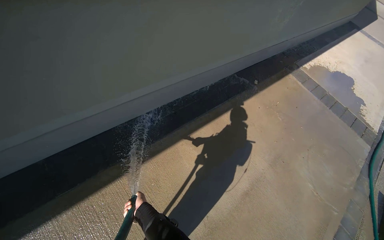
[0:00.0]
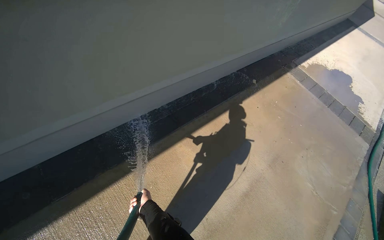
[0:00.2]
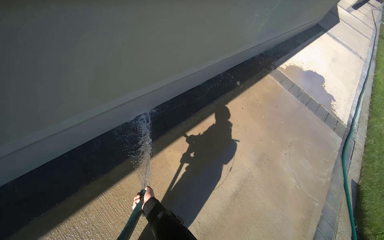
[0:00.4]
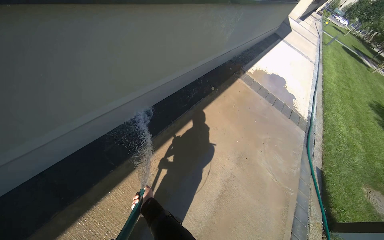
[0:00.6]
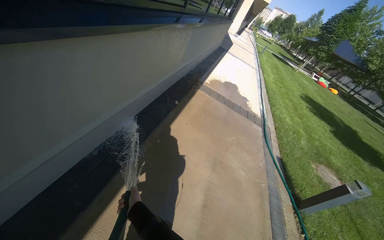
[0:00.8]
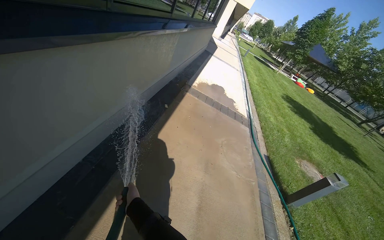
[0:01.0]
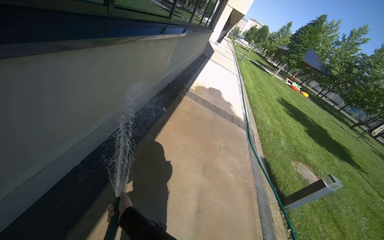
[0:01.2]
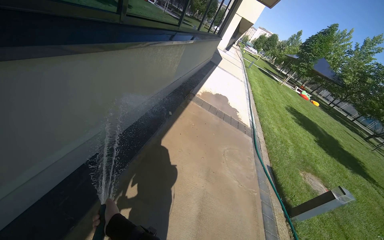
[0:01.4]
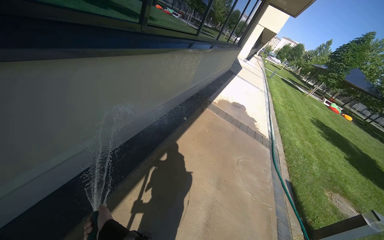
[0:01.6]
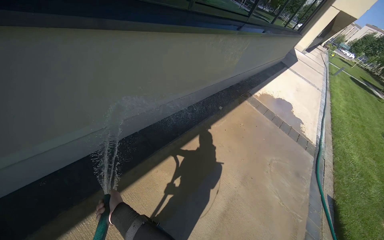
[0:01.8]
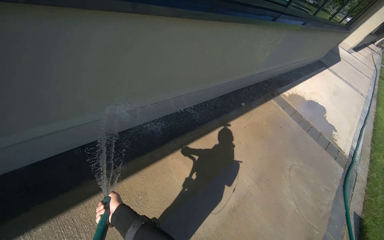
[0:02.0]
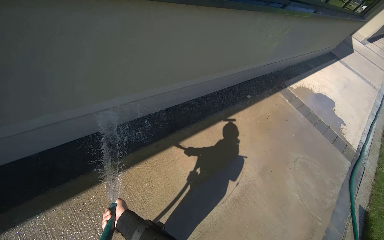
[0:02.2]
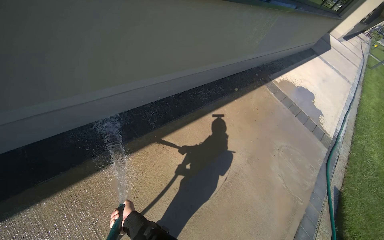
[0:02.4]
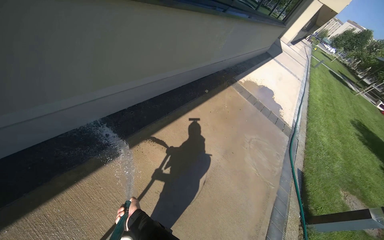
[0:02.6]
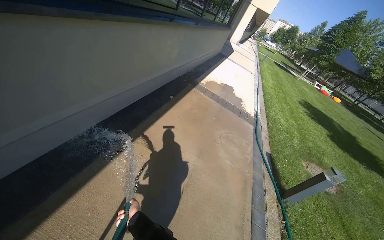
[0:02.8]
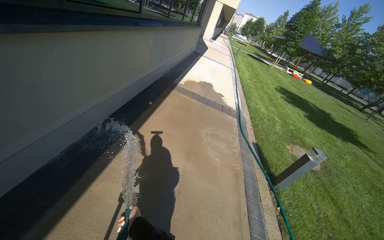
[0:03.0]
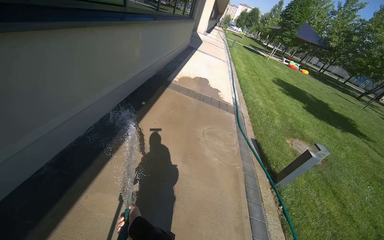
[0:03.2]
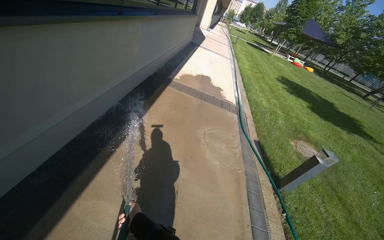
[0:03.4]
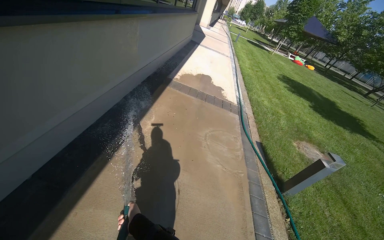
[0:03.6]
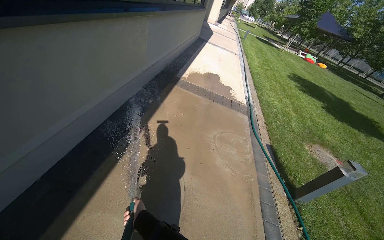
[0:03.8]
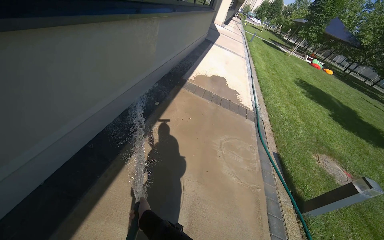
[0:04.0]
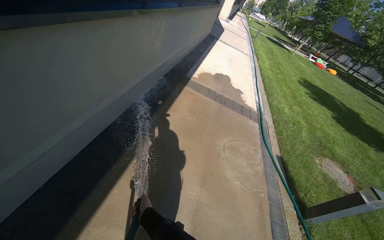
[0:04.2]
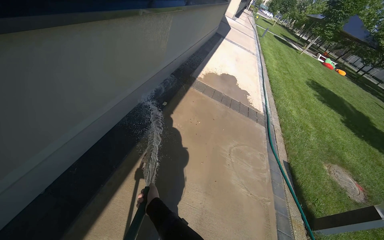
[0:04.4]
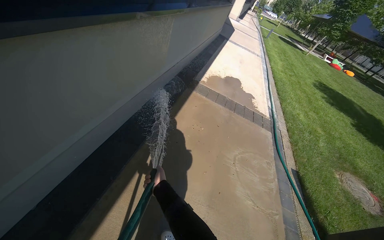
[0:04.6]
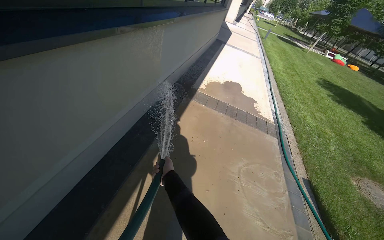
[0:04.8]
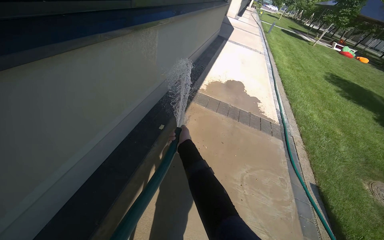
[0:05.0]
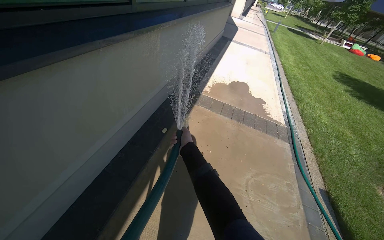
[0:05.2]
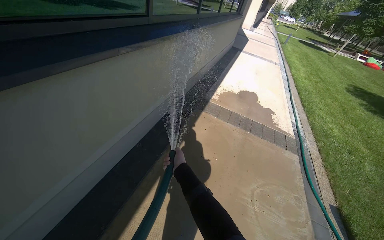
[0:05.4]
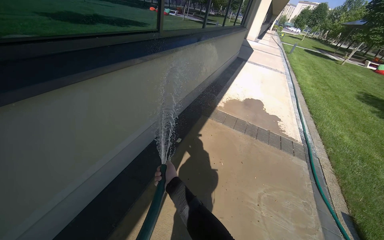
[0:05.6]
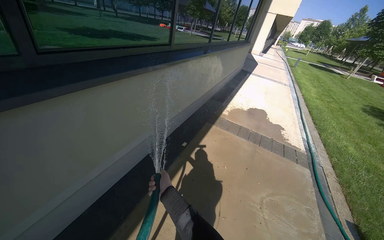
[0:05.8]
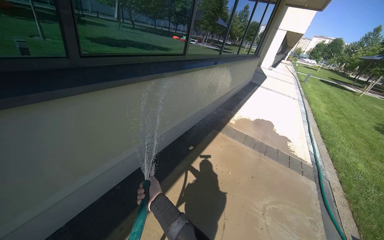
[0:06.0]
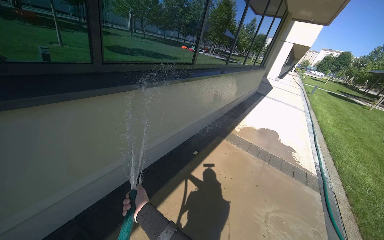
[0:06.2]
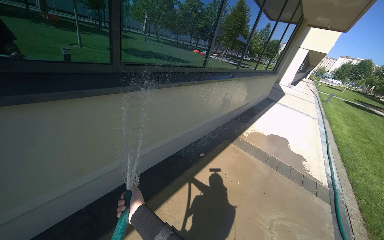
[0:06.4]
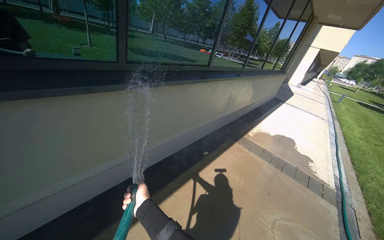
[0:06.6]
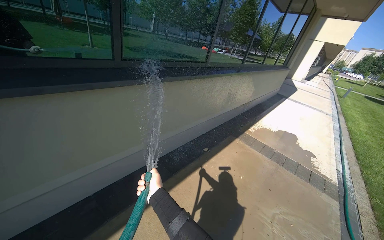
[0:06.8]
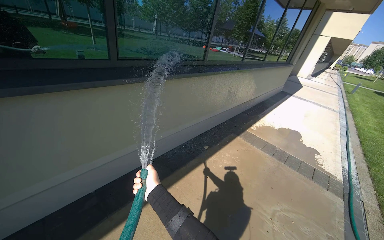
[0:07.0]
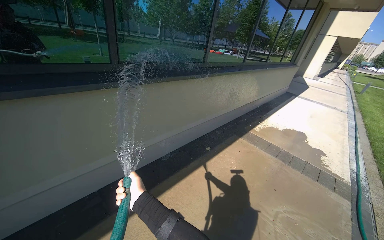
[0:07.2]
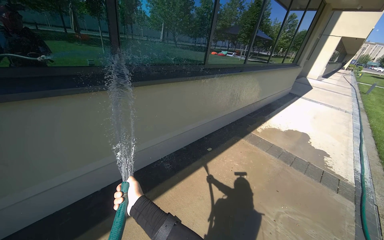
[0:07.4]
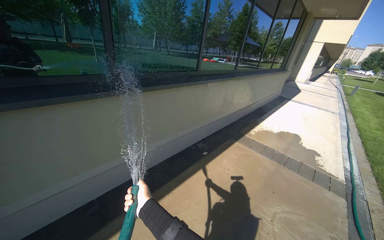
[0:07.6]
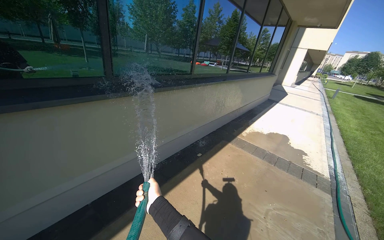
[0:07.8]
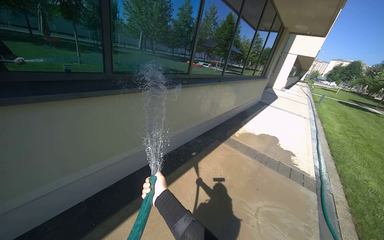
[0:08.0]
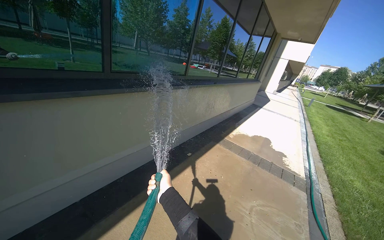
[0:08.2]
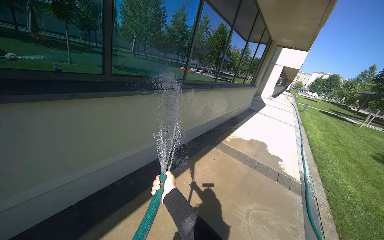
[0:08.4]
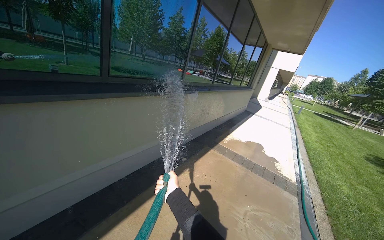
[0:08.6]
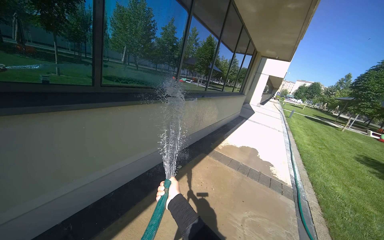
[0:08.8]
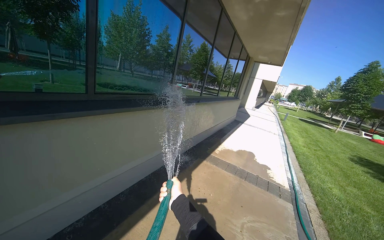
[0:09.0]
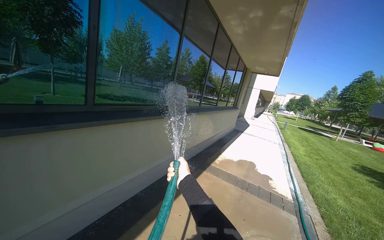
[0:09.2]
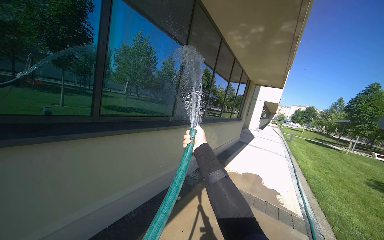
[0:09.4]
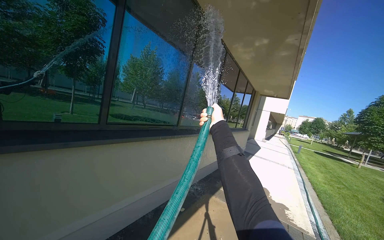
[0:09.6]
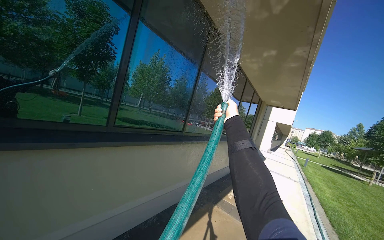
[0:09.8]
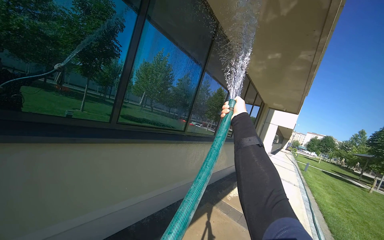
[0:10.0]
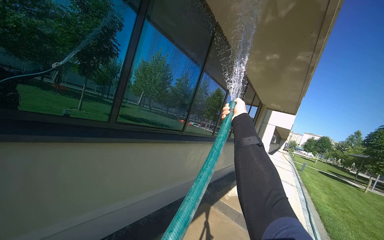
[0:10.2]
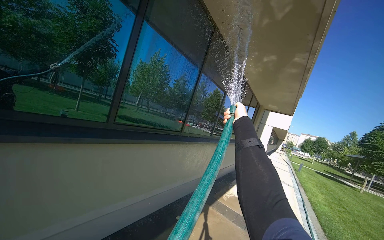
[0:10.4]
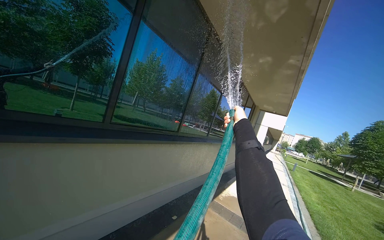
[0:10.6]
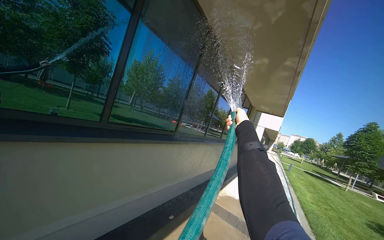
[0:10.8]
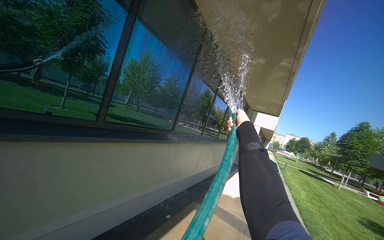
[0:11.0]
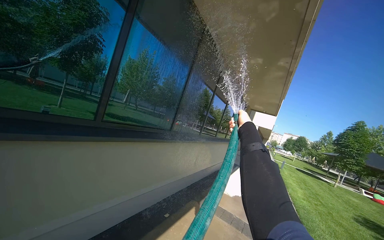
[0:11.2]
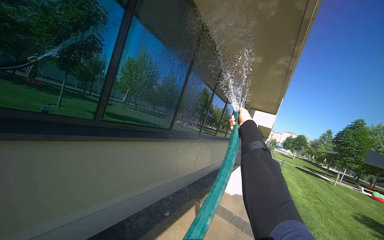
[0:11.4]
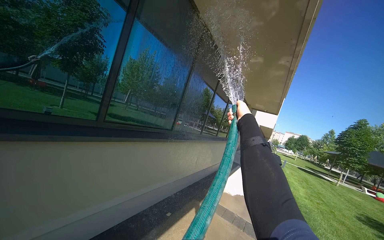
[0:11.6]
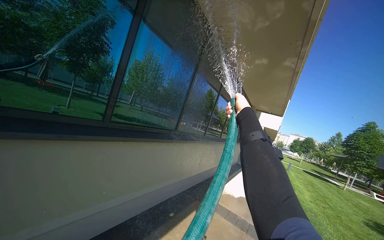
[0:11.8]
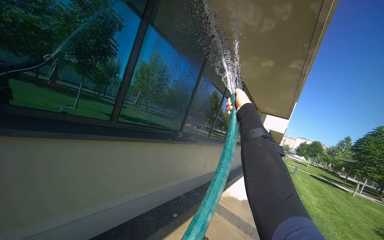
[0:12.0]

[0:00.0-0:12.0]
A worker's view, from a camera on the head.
Job: sweeping floor.
The whole recording: Rinsing concrete ground. The worker rinses the concrete ground with a water hose.
0:00.0 to 0:01.6: The wearer's head swings some 25 degrees to the right. The view tips upward by roughly 15 degrees.
0:03.0 to 0:04.4: The wearer moves approximately 70 cm.
0:04.4 to 0:06.0: The view swings about 15 degrees to the left. The wearer looks roughly 15 degrees further upward. The left hand travels up the picture and back again, some 60 cm each way.
0:07.6 to 0:09.0: The left hand goes approximately 10 cm to the right.
0:09.0 to 0:10.4: The view tilts approximately 15 degrees upward. The left hand goes approximately 60 cm up the picture, farther from the camera and to the right.
0:10.4 to 0:12.0: The left hand heads nearer to the camera, covering some 25 cm.

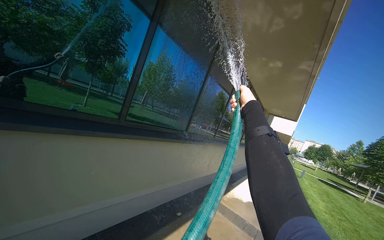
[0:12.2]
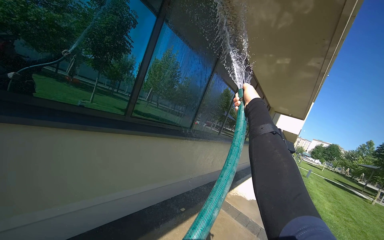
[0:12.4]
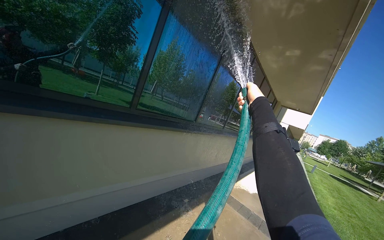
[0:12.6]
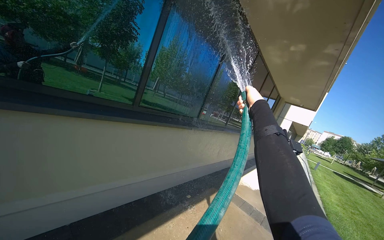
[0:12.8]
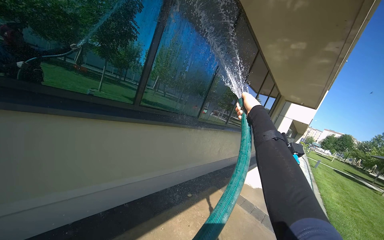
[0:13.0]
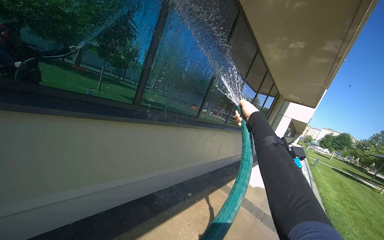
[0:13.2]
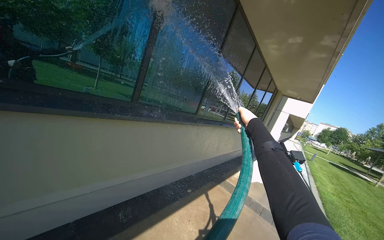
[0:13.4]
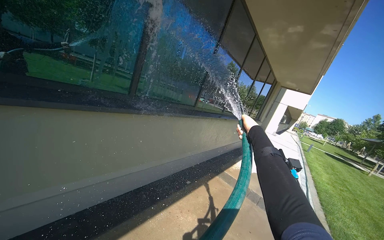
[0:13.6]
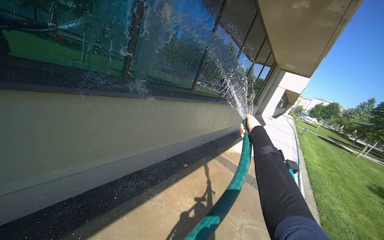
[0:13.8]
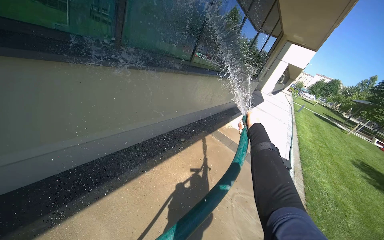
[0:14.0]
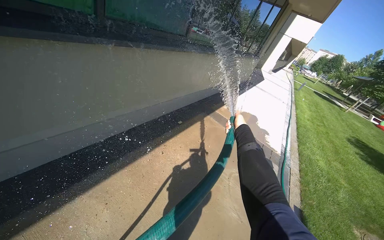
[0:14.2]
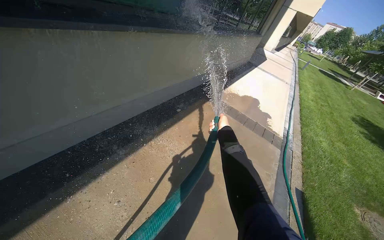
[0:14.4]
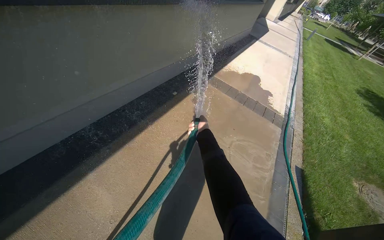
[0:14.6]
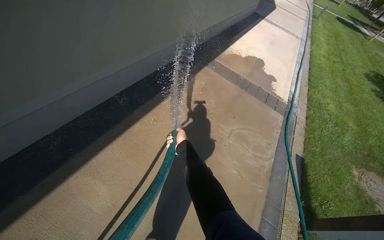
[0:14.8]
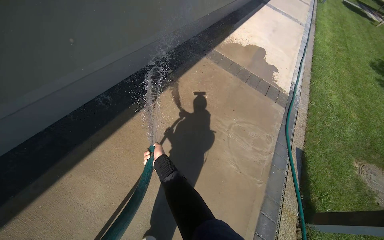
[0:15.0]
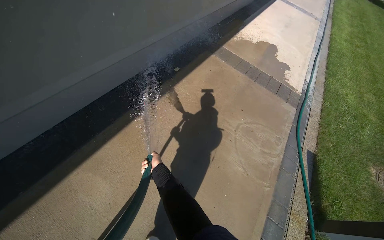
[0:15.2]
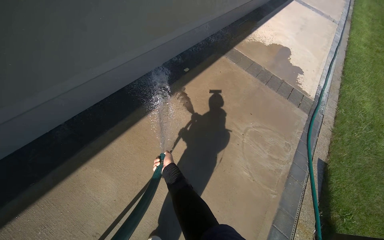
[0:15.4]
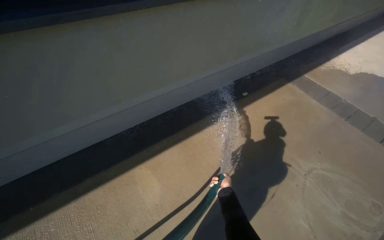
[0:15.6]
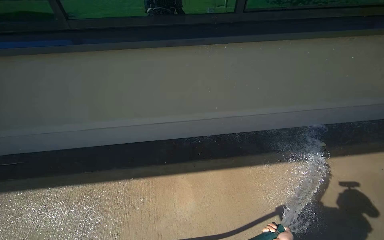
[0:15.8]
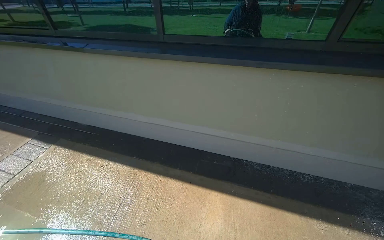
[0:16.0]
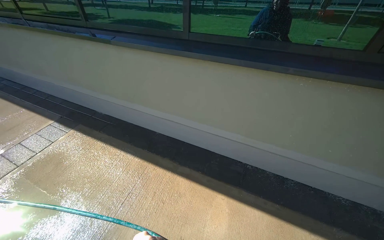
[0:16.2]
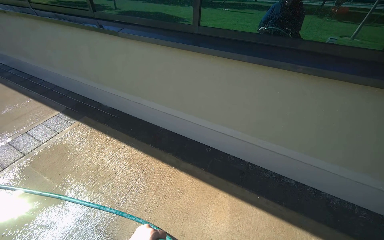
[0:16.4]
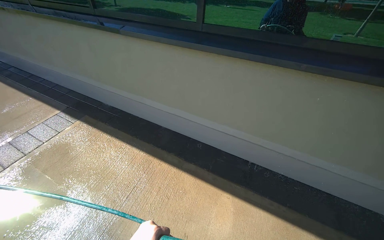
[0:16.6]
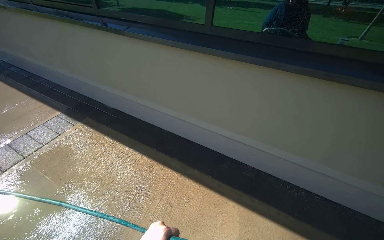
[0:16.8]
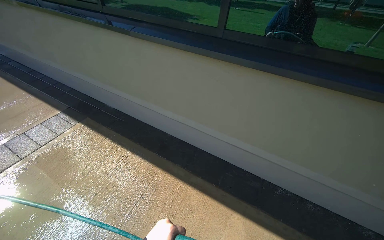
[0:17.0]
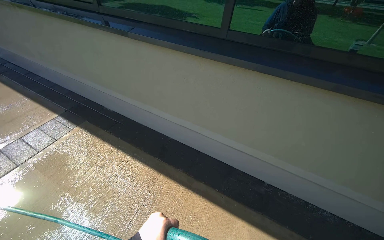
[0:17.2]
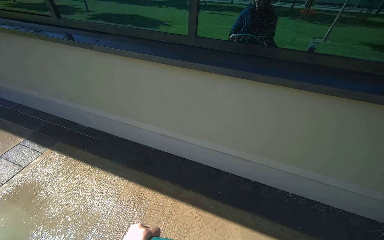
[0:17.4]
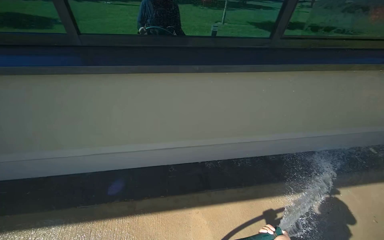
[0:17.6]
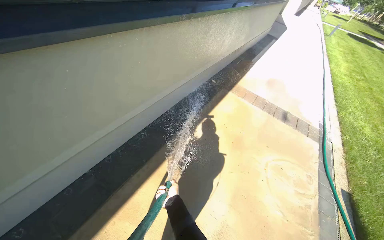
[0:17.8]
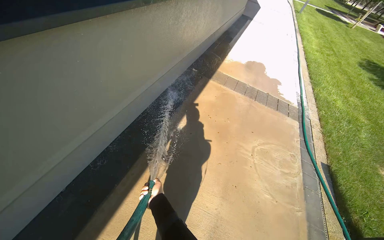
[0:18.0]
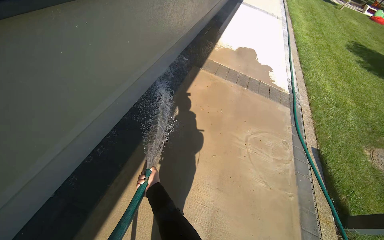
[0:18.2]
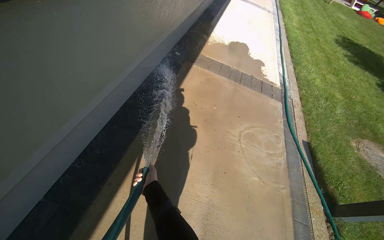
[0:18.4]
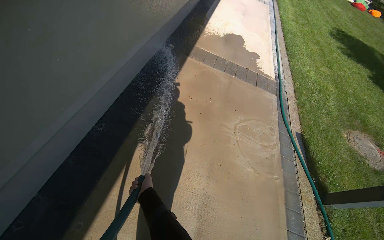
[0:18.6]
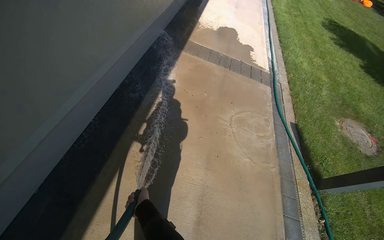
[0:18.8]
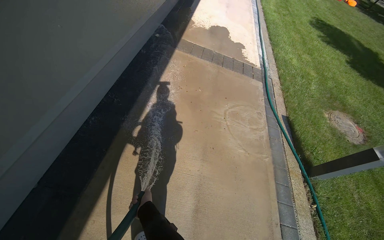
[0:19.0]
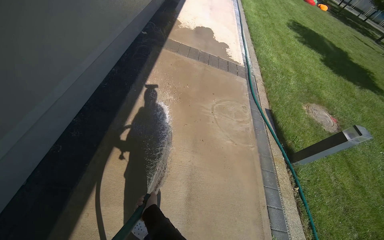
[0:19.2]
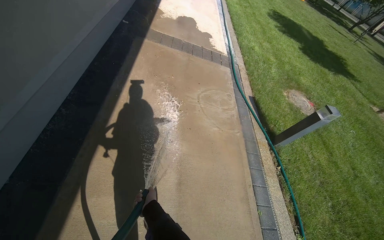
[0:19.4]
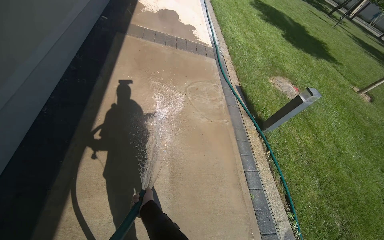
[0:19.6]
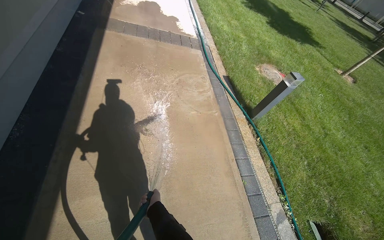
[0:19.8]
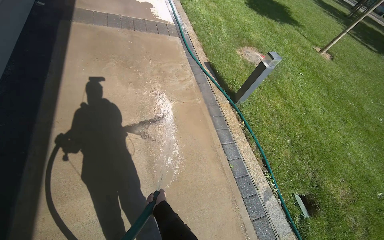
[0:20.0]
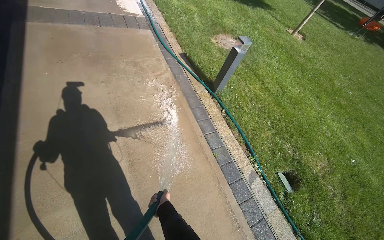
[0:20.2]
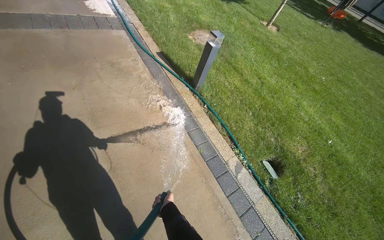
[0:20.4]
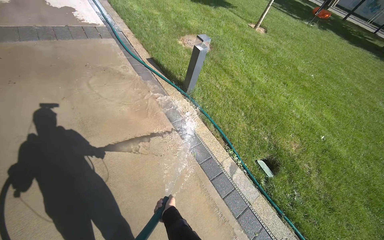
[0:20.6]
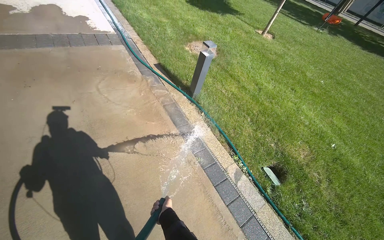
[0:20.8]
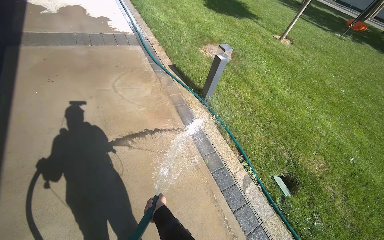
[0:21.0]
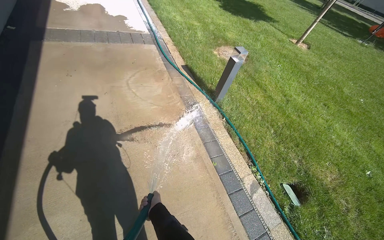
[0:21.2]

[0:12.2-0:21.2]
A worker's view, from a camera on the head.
Job: sweeping floor.
The whole recording: Rinsing concrete ground. The worker rinses the concrete ground with a water hose.
0:12.2 to 0:13.8: The view tips downward by some 15 degrees. The left hand heads down the picture and farther from the camera, covering approximately 35 cm.
0:13.8 to 0:15.2: The wearer moves approximately 50 cm. The view tilts approximately 40 degrees downward.
0:15.2 to 0:16.6: The wearer's head swings approximately 85 degrees to the left. The view tilts some 15 degrees upward.
0:16.6 to 0:18.2: The head travels some 1.5 m. The wearer's head swings roughly 35 degrees to the right.
0:18.2 to 0:19.8: The camera travels approximately 40 cm. The wearer's head swings about 30 degrees to the right.
